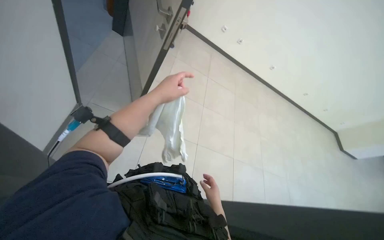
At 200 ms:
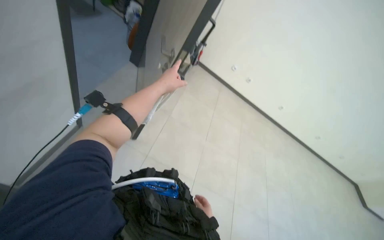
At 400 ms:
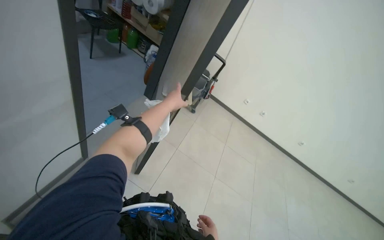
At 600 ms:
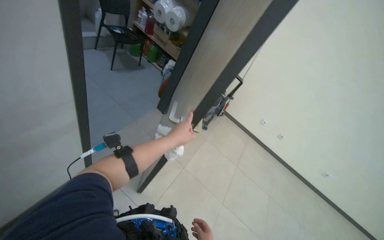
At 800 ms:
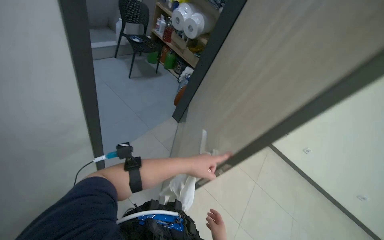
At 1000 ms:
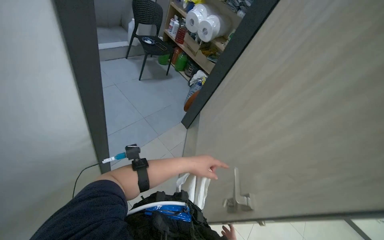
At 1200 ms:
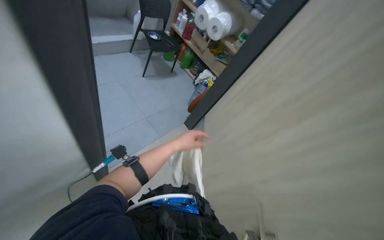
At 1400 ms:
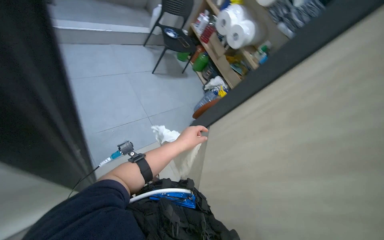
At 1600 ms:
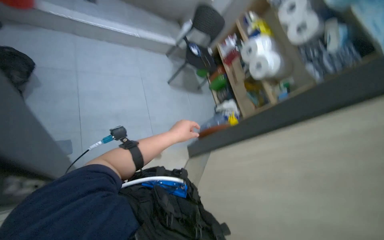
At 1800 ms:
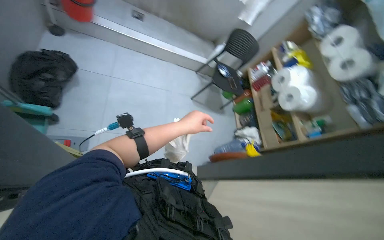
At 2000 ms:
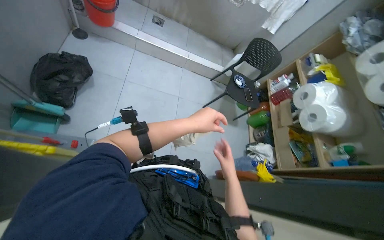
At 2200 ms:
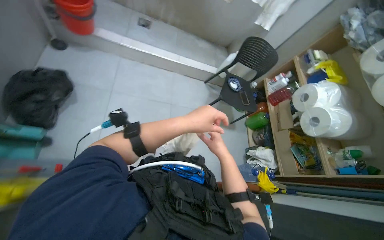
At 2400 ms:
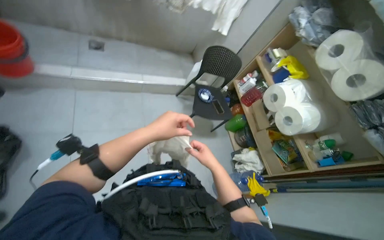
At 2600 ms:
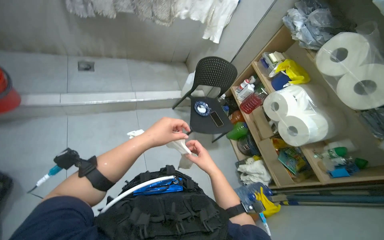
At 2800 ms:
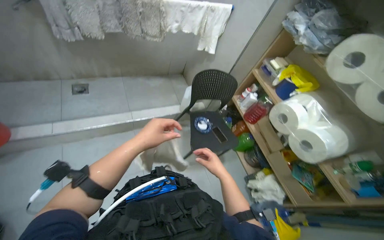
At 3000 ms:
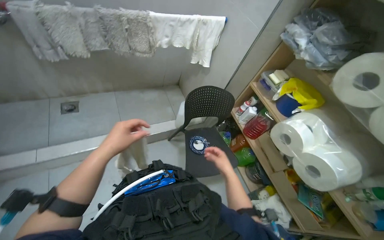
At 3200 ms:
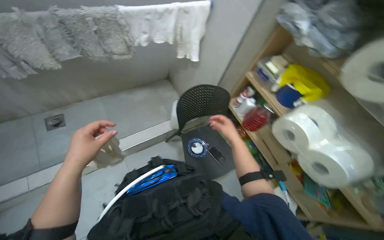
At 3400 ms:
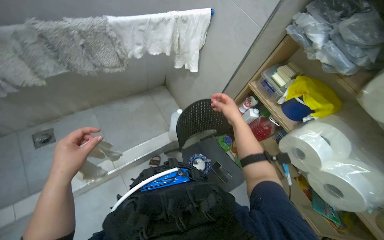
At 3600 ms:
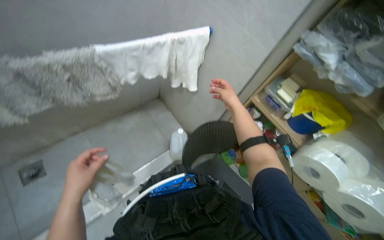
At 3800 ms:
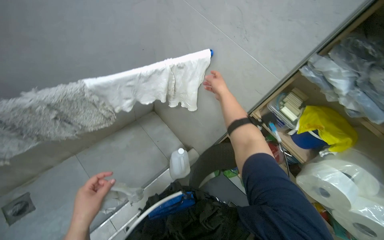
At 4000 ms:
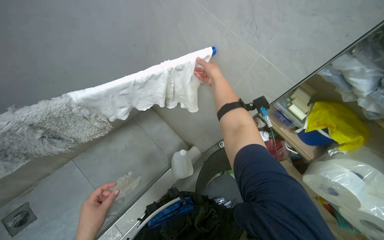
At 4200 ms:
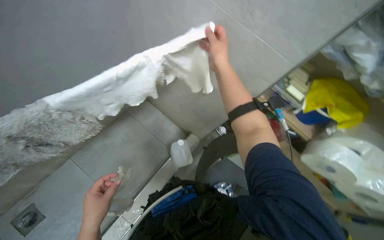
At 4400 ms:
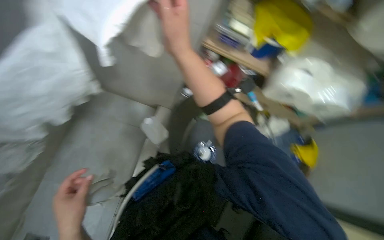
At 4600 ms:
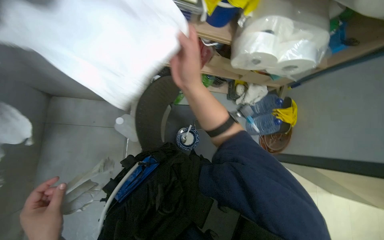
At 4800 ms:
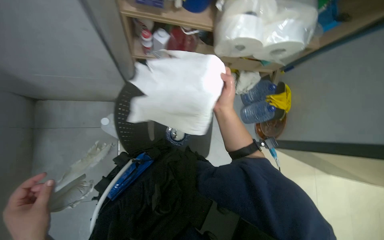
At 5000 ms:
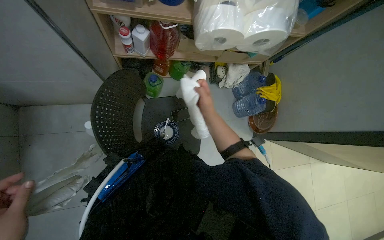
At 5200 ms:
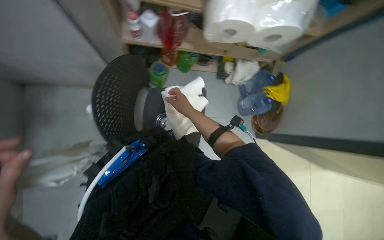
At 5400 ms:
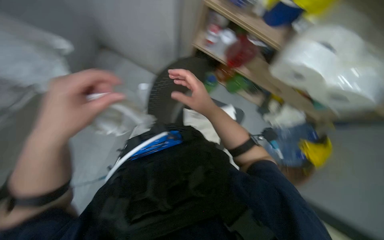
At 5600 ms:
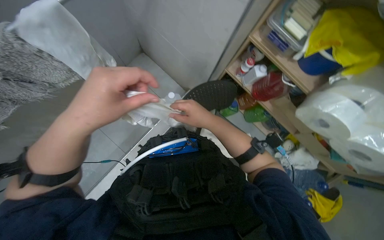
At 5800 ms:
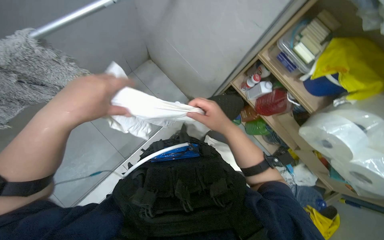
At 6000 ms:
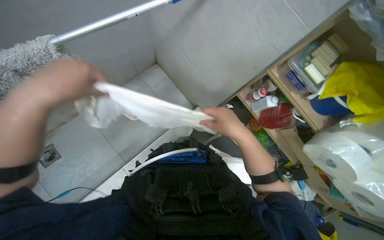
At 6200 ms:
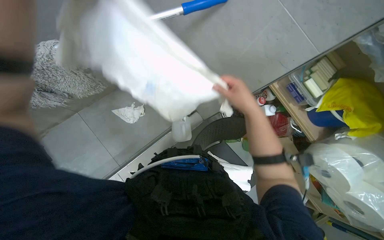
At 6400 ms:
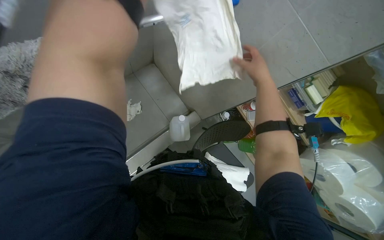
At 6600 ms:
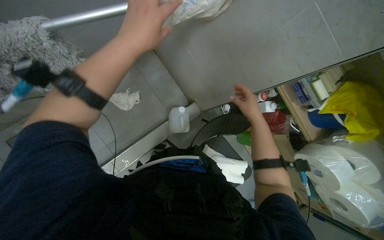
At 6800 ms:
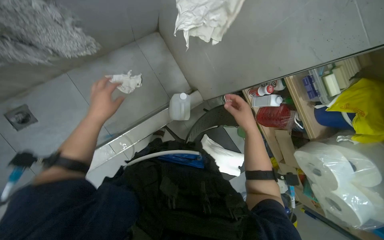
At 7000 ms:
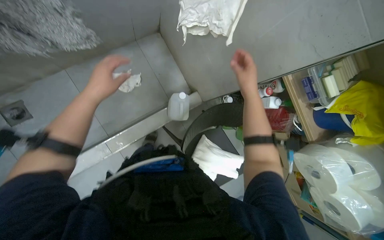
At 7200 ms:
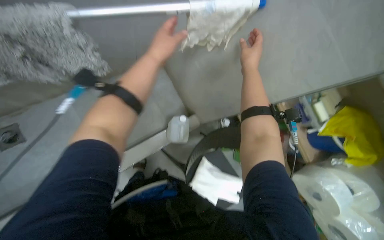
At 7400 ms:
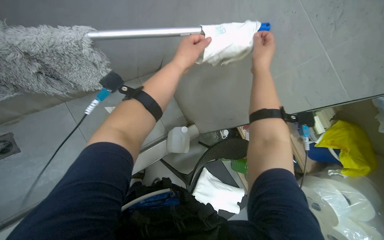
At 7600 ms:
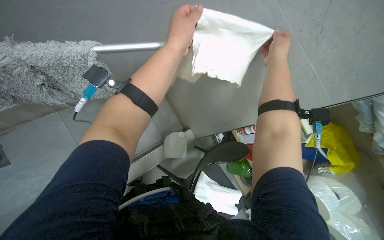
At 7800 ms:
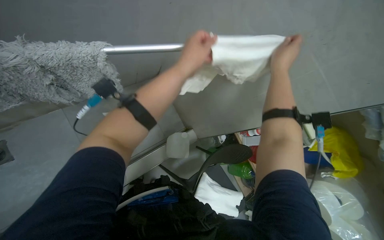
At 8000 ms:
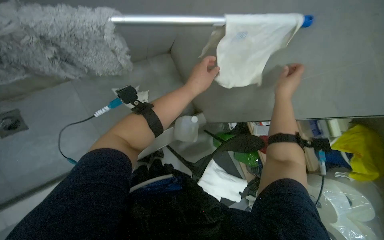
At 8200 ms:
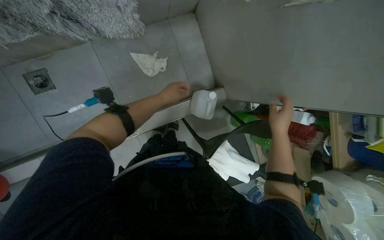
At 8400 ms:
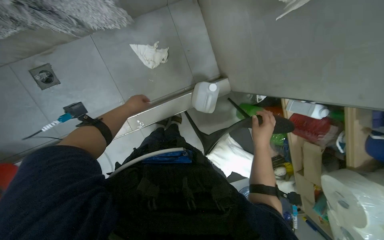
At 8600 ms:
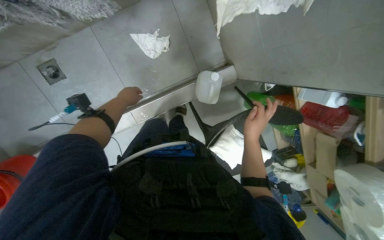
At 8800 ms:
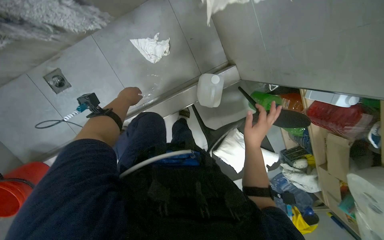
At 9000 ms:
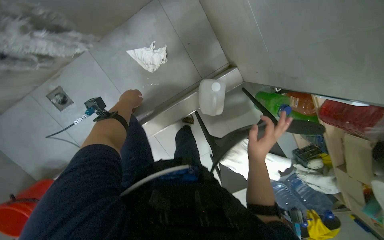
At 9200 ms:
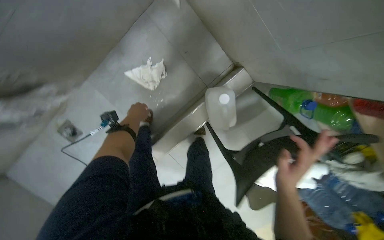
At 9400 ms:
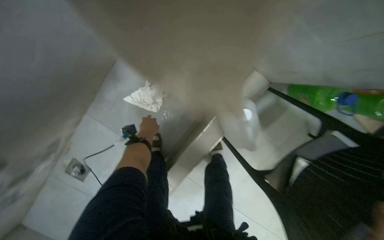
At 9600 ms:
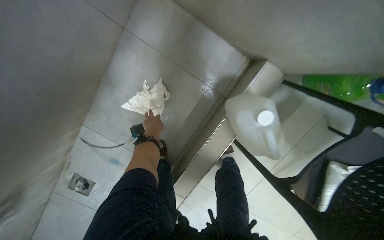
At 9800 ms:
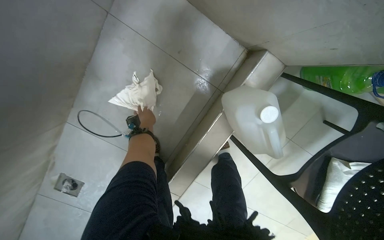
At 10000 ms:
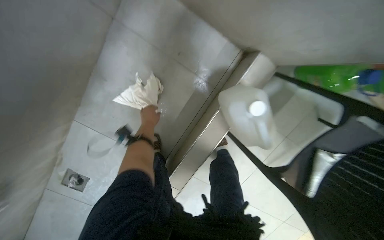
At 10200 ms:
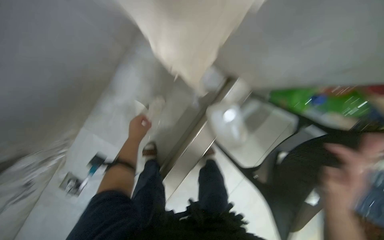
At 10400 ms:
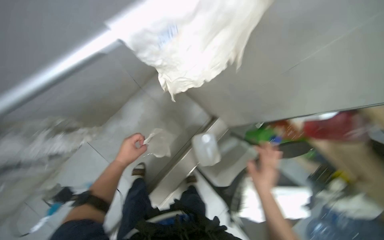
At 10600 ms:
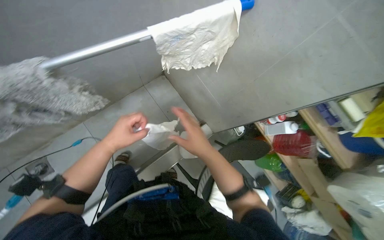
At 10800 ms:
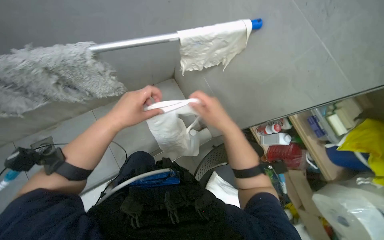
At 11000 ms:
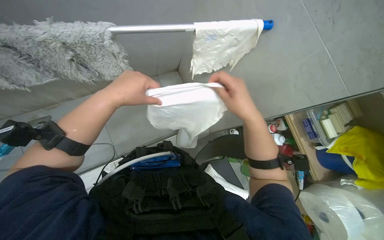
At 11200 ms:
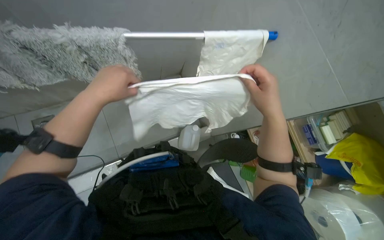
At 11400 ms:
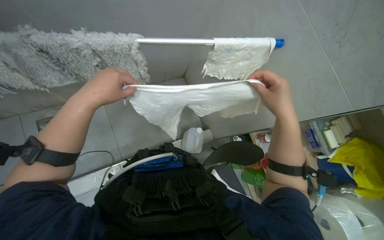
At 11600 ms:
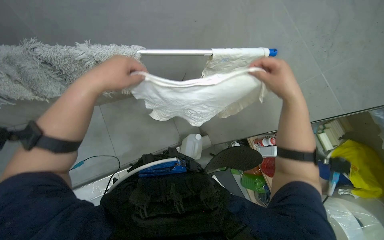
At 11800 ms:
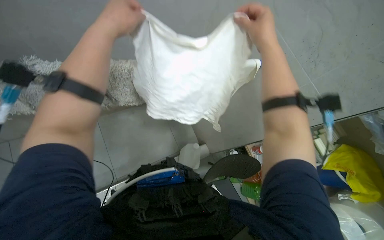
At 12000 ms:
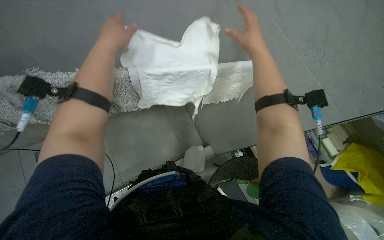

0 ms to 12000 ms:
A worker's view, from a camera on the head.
Job: managing laundry.
The whole recording: Hanging white cloths to dry. The worker hangs white cloths on a drying rack in the storage room.
0 ms to 1600 ms: The wearer moves about 60 cm. The wearer's head swings approximately 50 degrees to the left. The wearer looks some 30 degrees further upward.
1600 ms to 3000 ms: The head travels roughly 1 m.
3000 ms to 4400 ms: The camera travels approximately 80 cm. The head rotates about 50 degrees to the right. The view tips downward by approximately 30 degrees.
4400 ms to 6000 ms: The wearer's head swings about 40 degrees to the left.
6000 ms to 7600 ms: The right hand moves up and down the picture over some 20 cm, changing direction 2 times. Meanwhile the left hand goes nearer and farther, some 25 cm each way, reversing 2 times.
7600 ms to 9000 ms: The camera sweeps to the left, by about 25 degrees. The view tips downward by roughly 30 degrees.
9000 ms to 10400 ms: The wearer looks approximately 25 degrees further upward.
10400 ms to 12000 ms: The head travels roughly 40 cm. The view tips upward by some 15 degrees.

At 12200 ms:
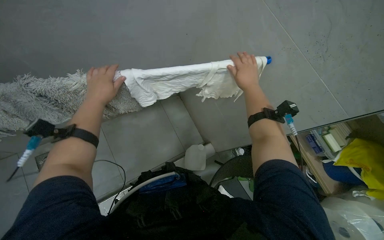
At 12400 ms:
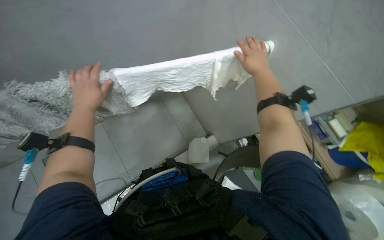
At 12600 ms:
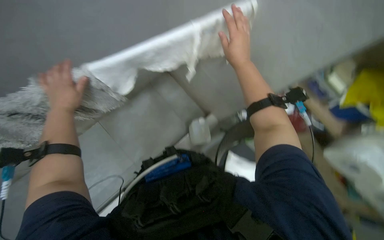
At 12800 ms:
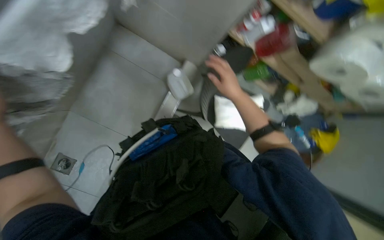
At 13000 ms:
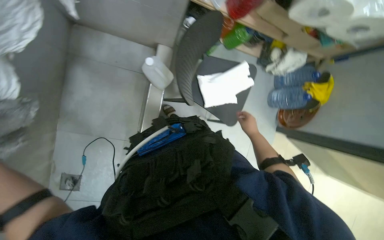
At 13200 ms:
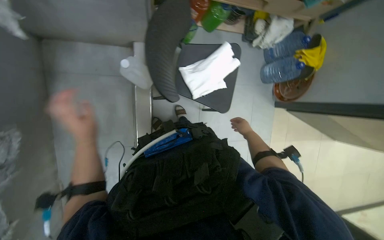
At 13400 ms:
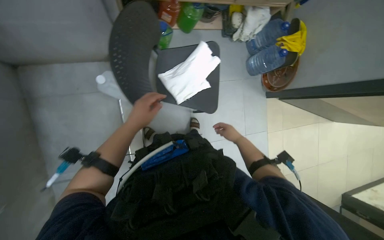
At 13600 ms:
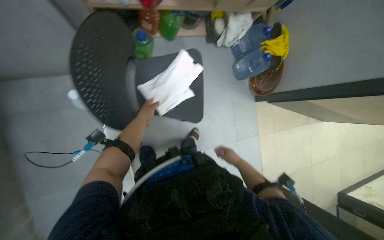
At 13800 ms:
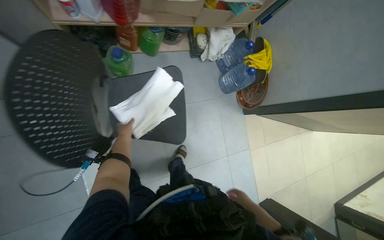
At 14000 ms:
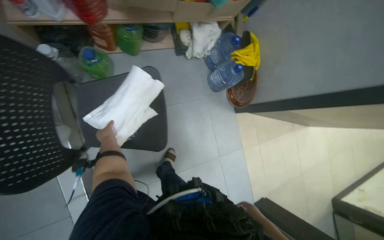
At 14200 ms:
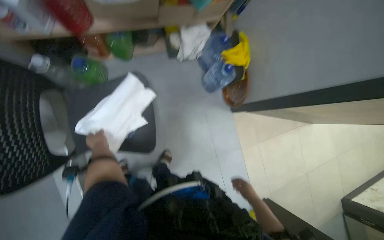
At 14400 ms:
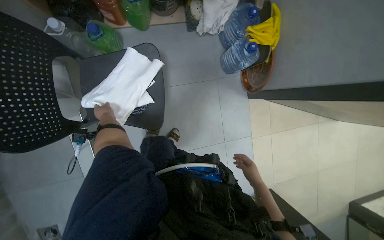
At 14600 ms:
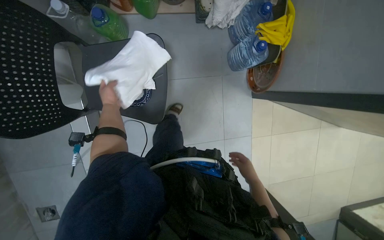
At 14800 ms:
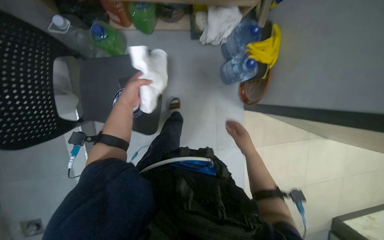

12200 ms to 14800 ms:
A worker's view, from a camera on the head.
Job: managing laundry.
The whole recording: Hanging white cloths to dry. The worker hangs white cloths on a drying rack in the storage room.
12200 ms to 13400 ms: The view tips downward by roughly 40 degrees. Everything in view rotates about 70 degrees counterclockwise.
13400 ms to 14800 ms: The head travels roughly 50 cm.

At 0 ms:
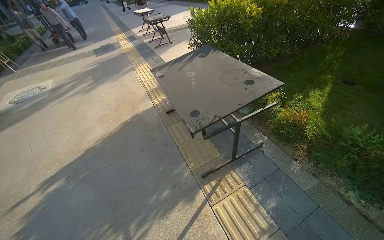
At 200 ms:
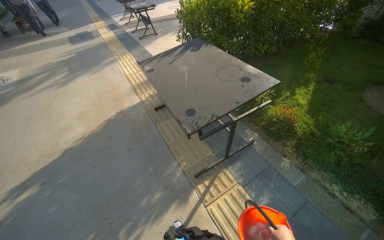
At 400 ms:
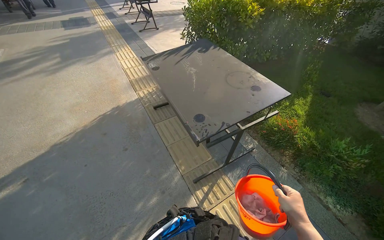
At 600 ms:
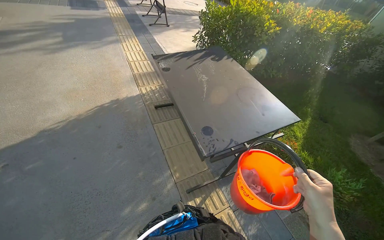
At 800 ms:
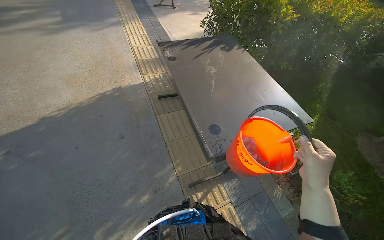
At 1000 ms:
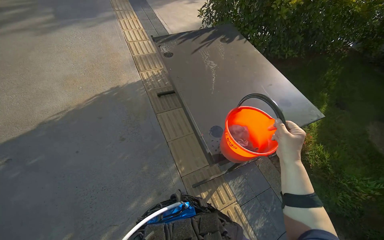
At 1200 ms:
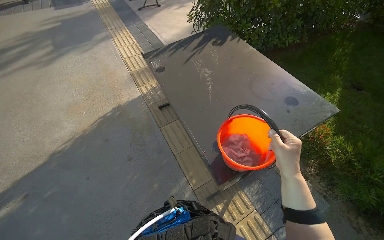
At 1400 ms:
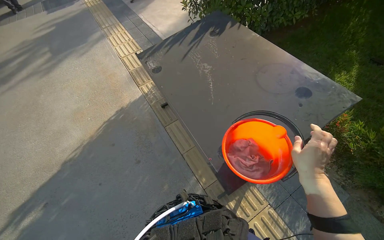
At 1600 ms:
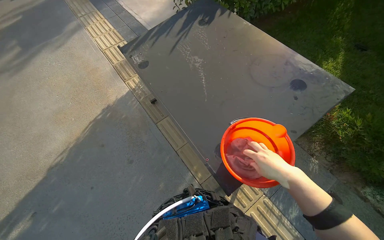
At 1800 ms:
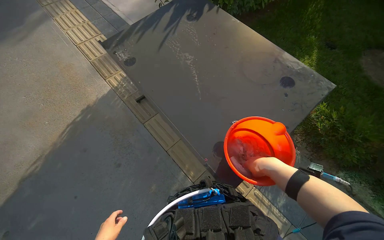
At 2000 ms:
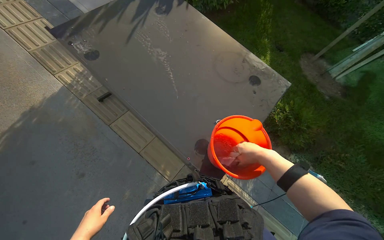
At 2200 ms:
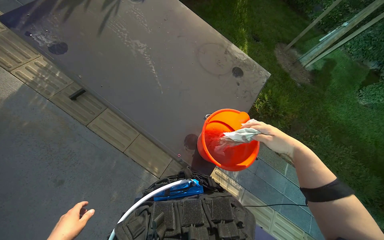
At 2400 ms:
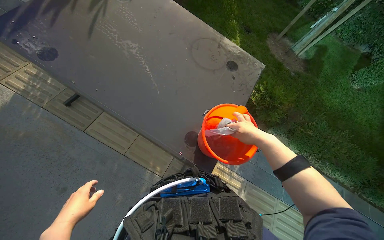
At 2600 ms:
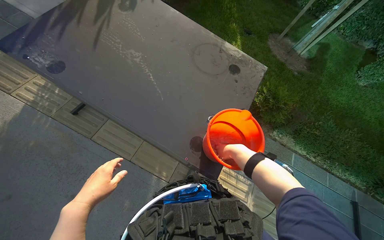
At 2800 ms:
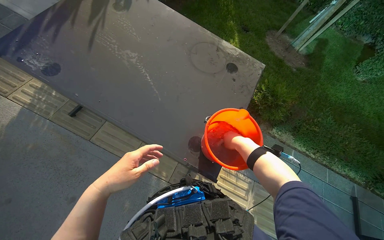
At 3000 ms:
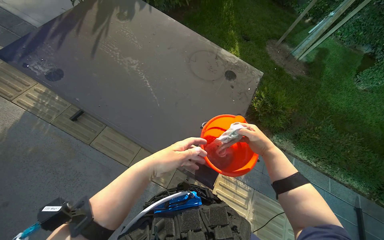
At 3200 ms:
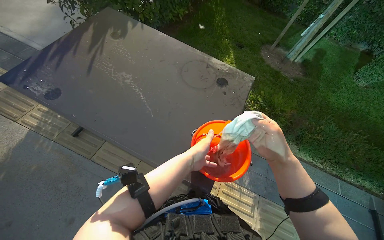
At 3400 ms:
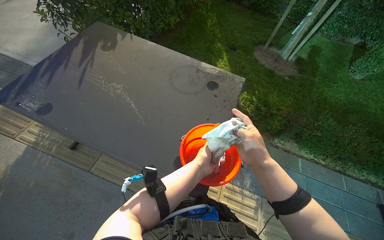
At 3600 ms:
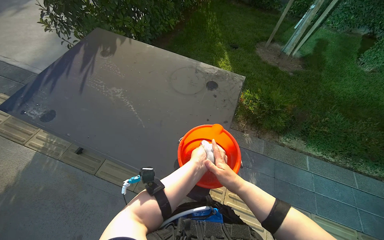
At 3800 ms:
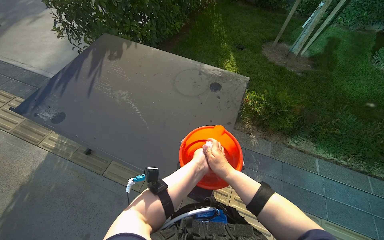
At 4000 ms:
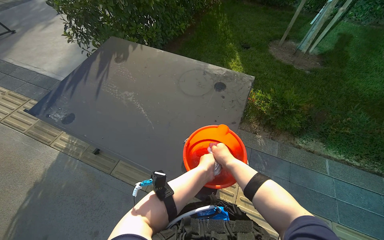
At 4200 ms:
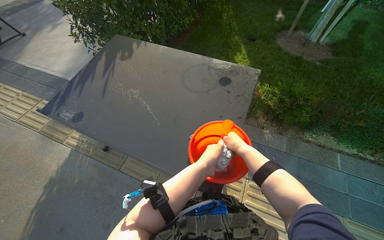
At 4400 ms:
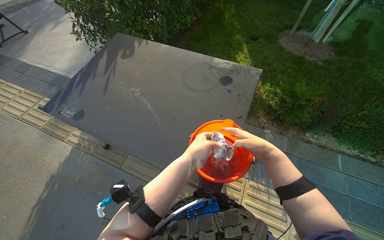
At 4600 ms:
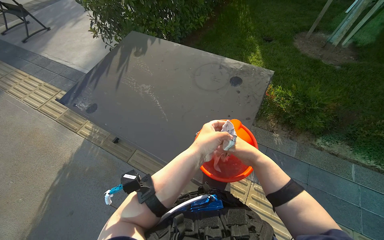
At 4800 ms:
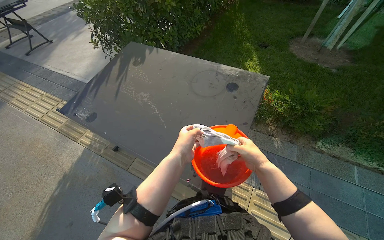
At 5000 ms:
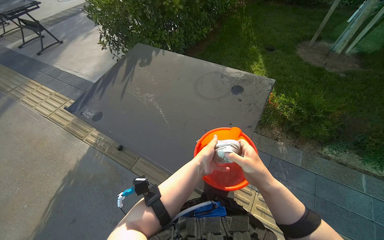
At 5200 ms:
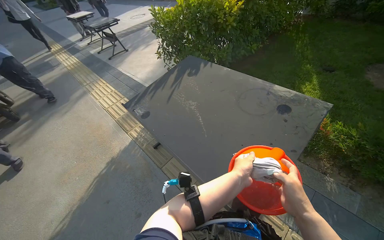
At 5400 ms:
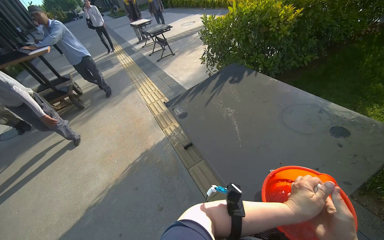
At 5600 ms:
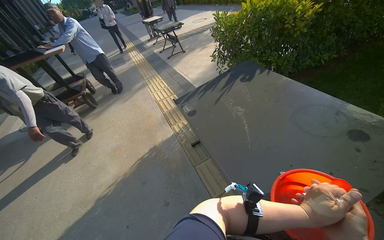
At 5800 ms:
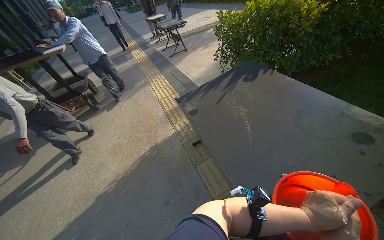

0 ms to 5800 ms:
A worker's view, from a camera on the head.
Job: wiping surfaces.
The whole recording: Cleaning table surface. The worker pours water and uses a cloth and squeegee to clean the table surface.
0 ms to 1400 ms: The camera travels some 60 cm. The wearer looks about 15 degrees further downward.
1400 ms to 2800 ms: The wearer's head swings some 35 degrees to the right.
2800 ms to 4400 ms: The left hand is displaced to the right and up the picture by about 30 cm. The right hand goes left and right, approximately 15 cm each way, reversing 2 times.
4400 ms to 5800 ms: The wearer's head swings about 40 degrees to the left.
